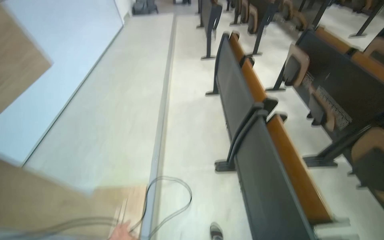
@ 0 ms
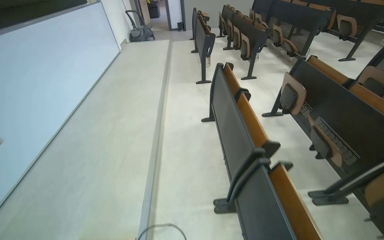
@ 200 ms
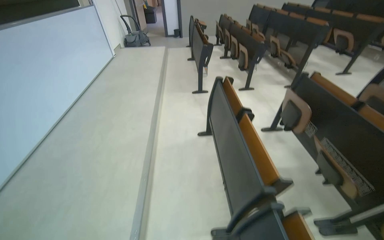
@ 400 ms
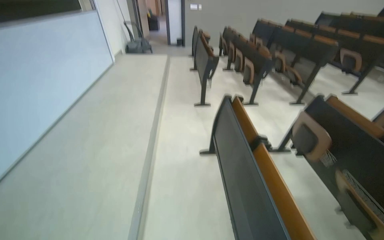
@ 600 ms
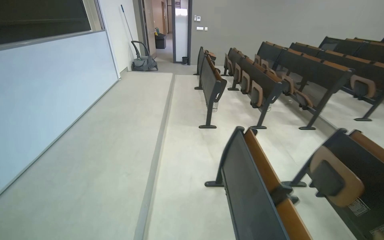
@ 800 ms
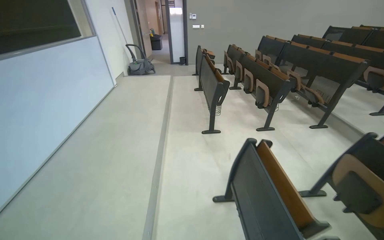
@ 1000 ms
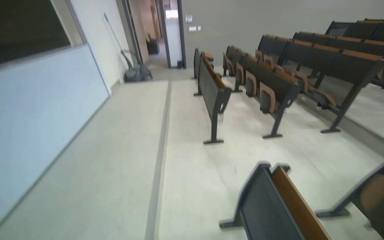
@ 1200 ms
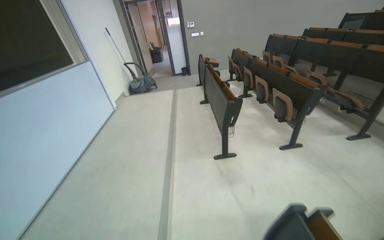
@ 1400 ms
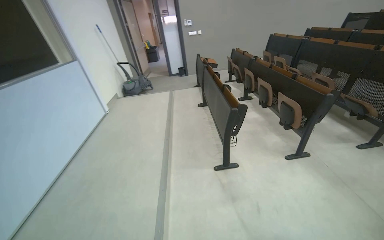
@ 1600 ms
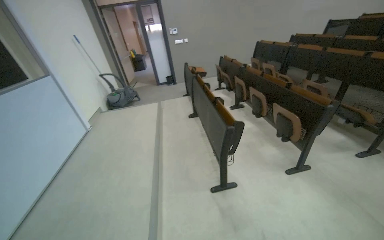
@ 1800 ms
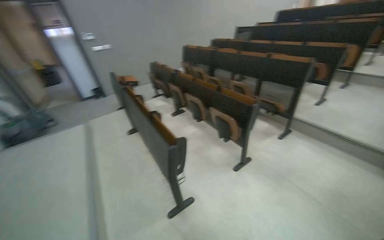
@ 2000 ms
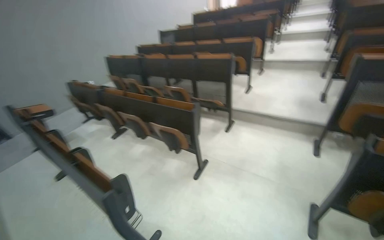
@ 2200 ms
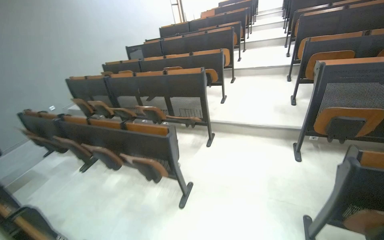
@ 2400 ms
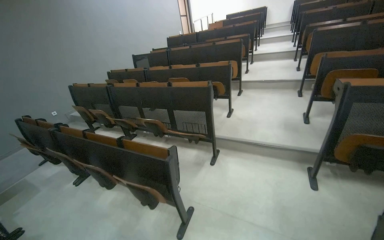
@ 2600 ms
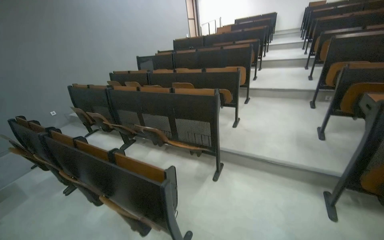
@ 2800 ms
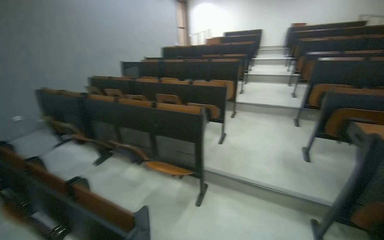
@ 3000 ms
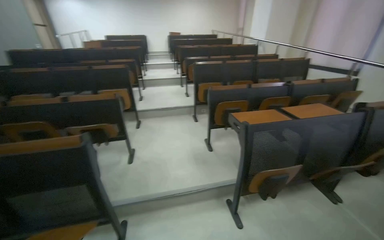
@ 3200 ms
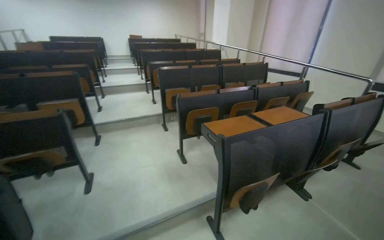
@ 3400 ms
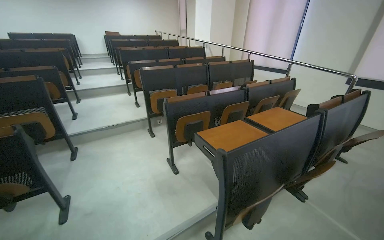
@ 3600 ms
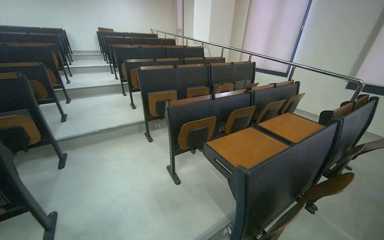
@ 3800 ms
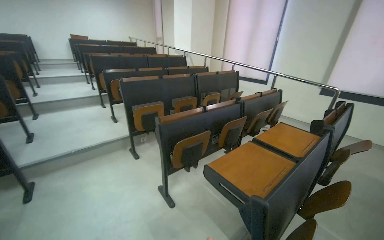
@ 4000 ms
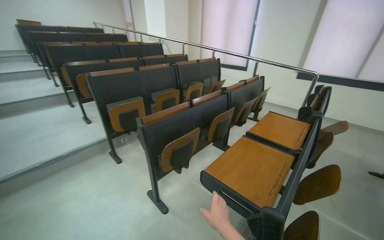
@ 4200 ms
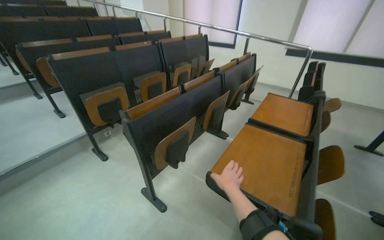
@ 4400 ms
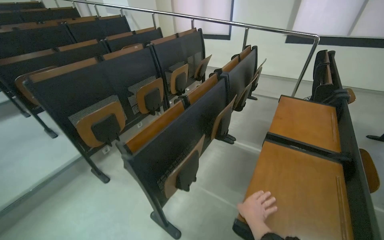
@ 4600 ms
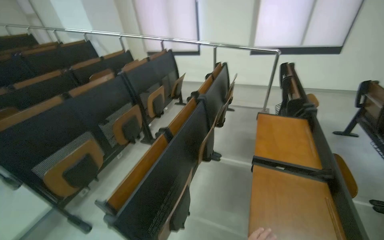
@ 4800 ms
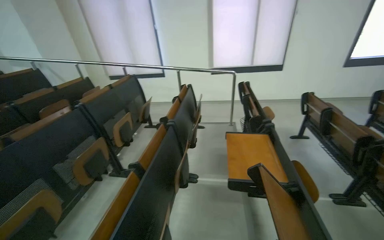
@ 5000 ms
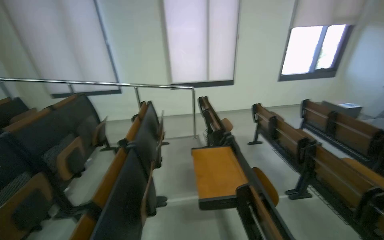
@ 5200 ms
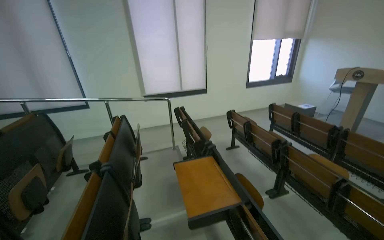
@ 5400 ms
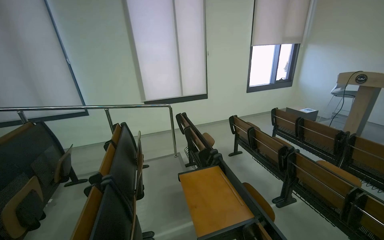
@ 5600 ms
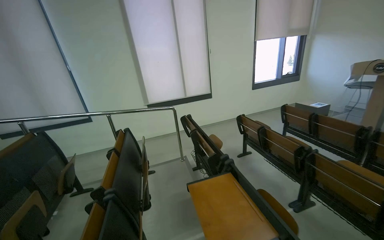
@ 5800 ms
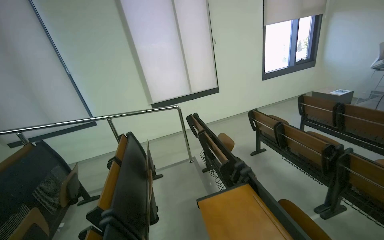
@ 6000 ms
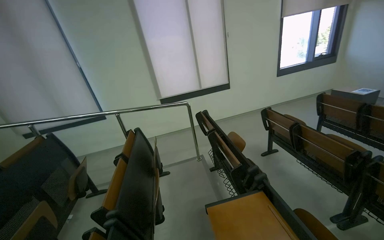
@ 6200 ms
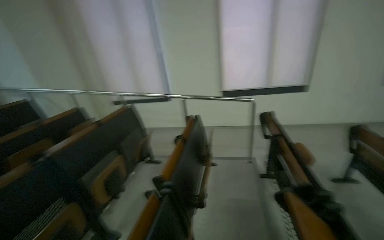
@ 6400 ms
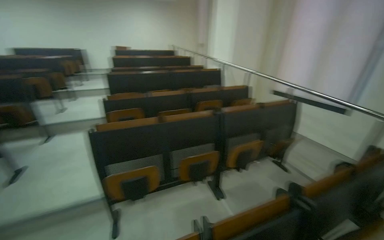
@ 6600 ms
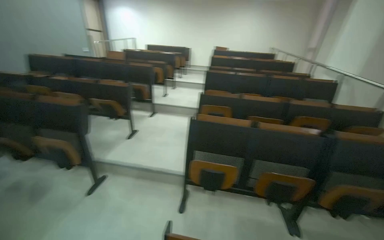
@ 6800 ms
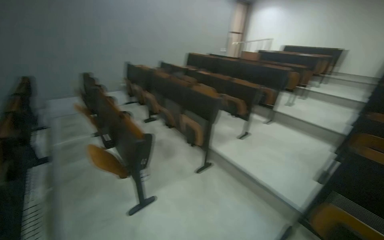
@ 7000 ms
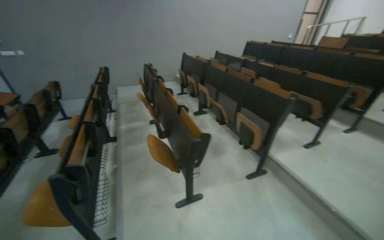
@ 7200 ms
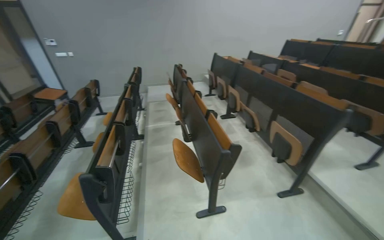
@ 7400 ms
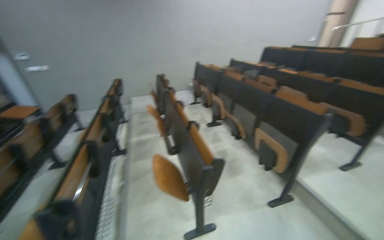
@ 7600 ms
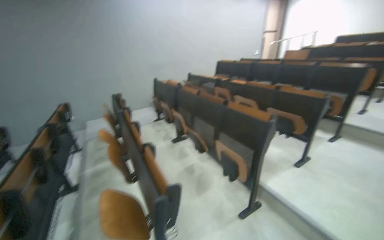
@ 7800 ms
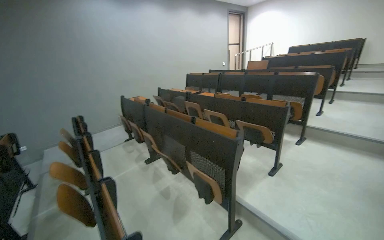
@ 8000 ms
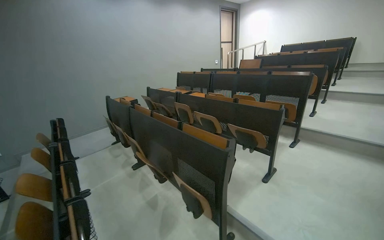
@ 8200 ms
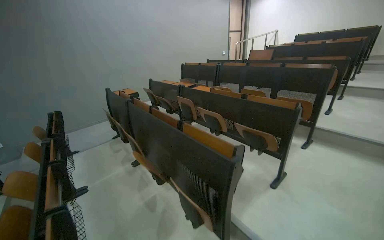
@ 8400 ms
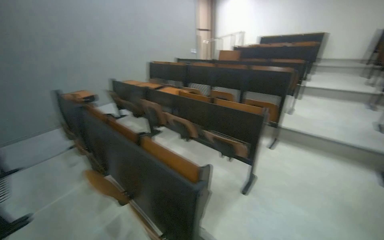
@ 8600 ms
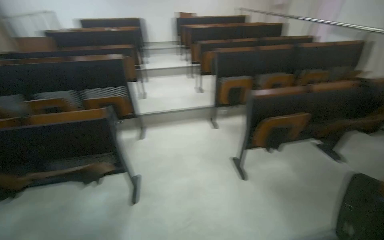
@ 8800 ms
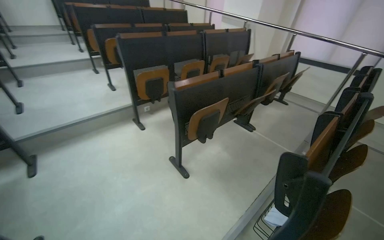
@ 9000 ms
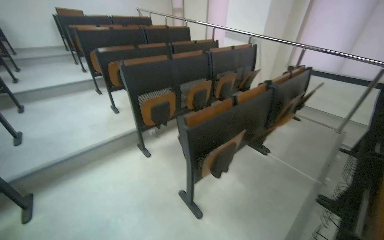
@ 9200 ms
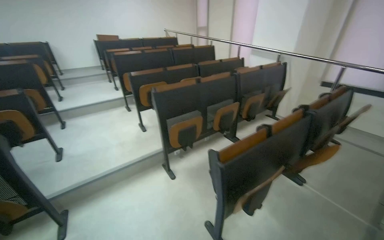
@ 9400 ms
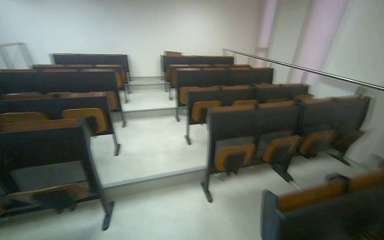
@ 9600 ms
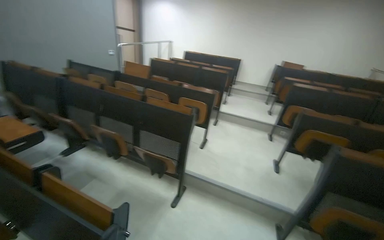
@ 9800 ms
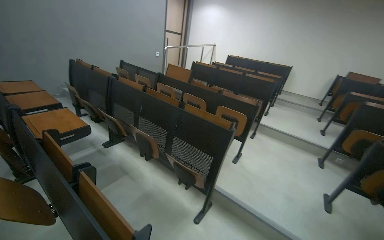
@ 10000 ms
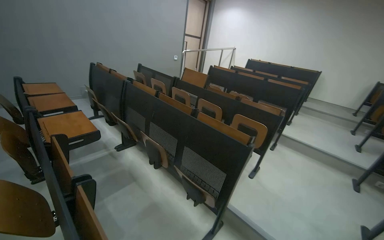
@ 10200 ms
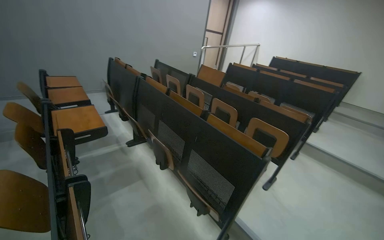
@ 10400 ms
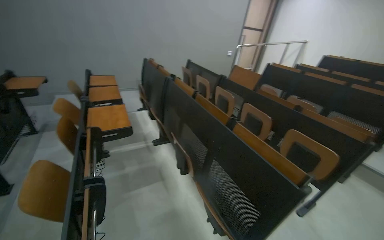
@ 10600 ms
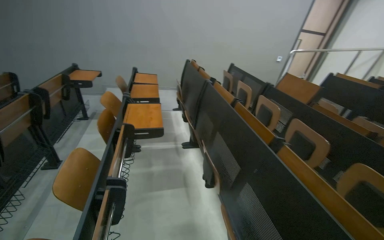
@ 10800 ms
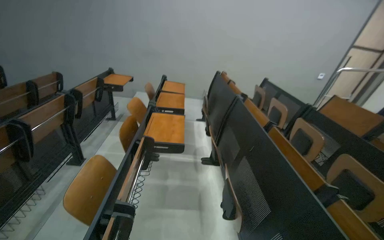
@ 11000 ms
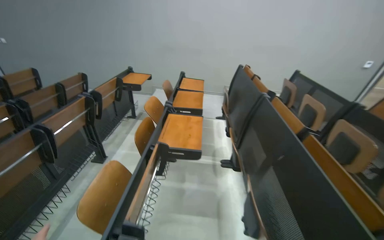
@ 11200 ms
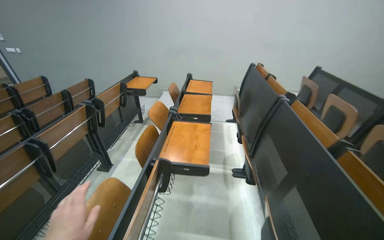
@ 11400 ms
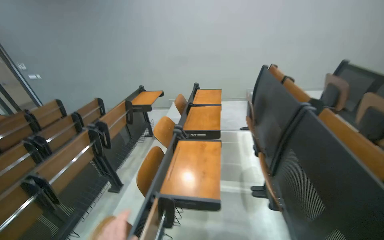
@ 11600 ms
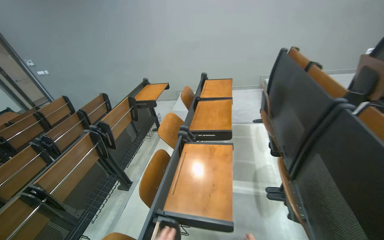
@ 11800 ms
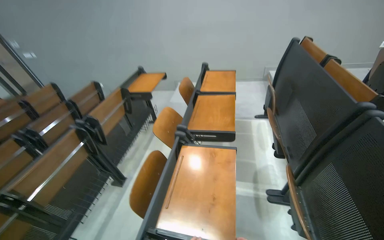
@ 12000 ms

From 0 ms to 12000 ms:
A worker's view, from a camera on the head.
Job: organizing items.
The whole recording: Preparing lecture hall. The worker turns on lights, adjusts desks, and opens and closes a window in the lecture hall.
From 0 ms to 1600 ms: The camera is carried approximately 1.5 m. The view tips upward by about 15 degrees.
From 1600 ms to 3000 ms: The camera travels roughly 1.5 m. The wearer's head swings about 60 degrees to the right. The camera pitches upward, by about 15 degrees.
From 3000 ms to 4400 ms: The head travels approximately 1.5 m. The head turns to the right by about 80 degrees.
From 4400 ms to 6000 ms: The wearer moves approximately 90 cm. The wearer looks approximately 55 degrees further to the right. The wearer looks approximately 15 degrees further upward.
From 6000 ms to 7600 ms: The camera travels roughly 1 m. The head rotates about 180 degrees to the left.
From 7600 ms to 9000 ms: The head travels roughly 1.5 m. The head rotates approximately 115 degrees to the right.
From 9000 ms to 10400 ms: The wearer moves roughly 1 m. The wearer's head swings approximately 90 degrees to the left. The camera pitches upward, by about 15 degrees.
From 10400 ms to 12000 ms: The camera is carried roughly 1 m. The head turns to the left by about 55 degrees.

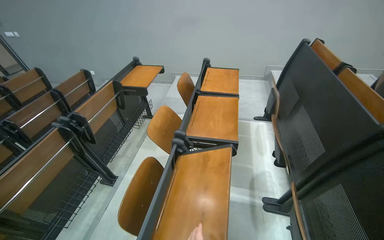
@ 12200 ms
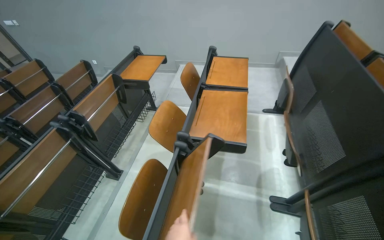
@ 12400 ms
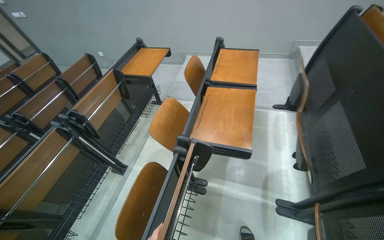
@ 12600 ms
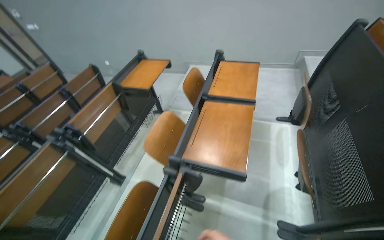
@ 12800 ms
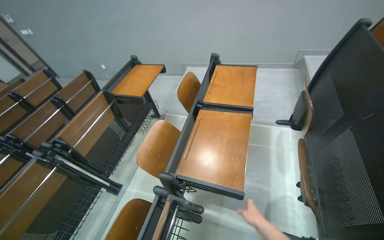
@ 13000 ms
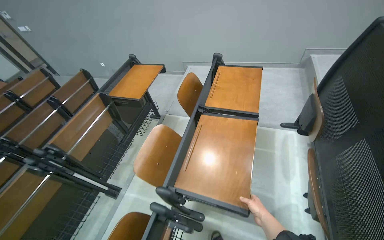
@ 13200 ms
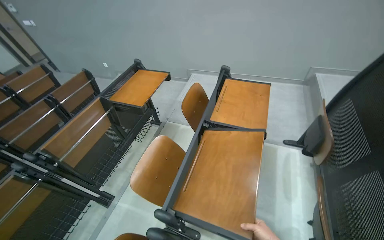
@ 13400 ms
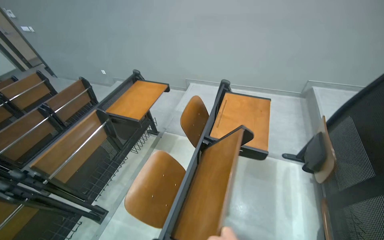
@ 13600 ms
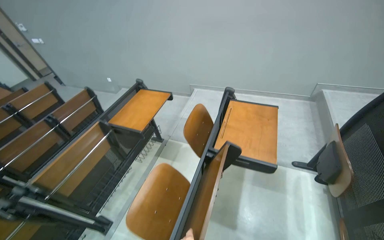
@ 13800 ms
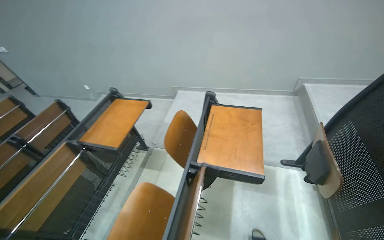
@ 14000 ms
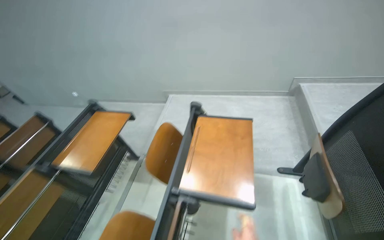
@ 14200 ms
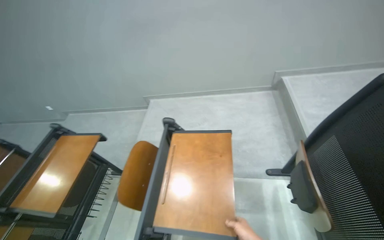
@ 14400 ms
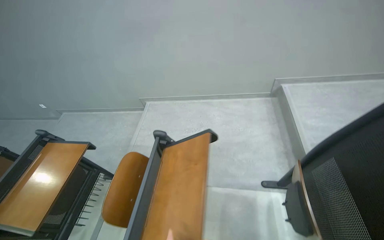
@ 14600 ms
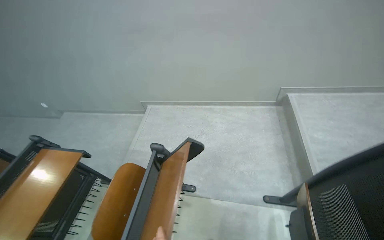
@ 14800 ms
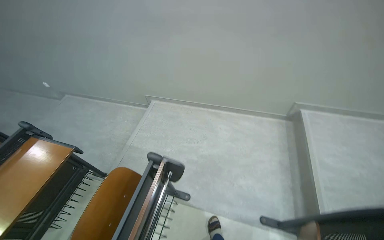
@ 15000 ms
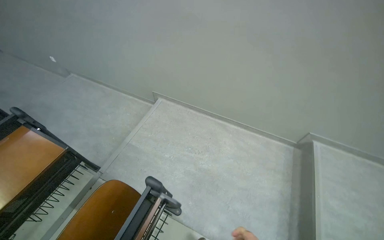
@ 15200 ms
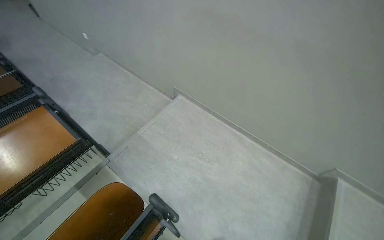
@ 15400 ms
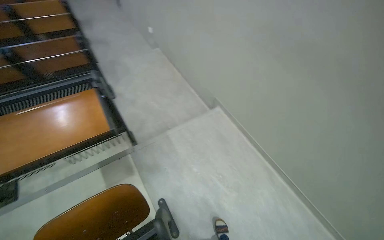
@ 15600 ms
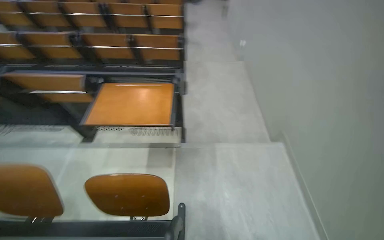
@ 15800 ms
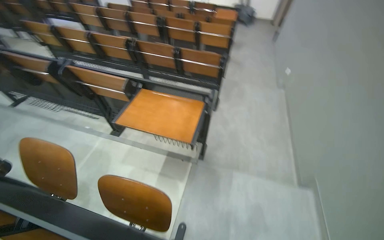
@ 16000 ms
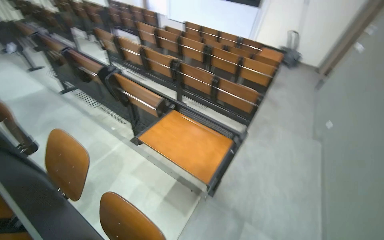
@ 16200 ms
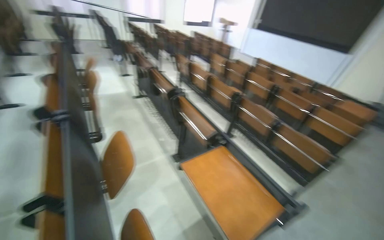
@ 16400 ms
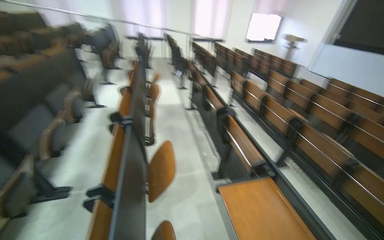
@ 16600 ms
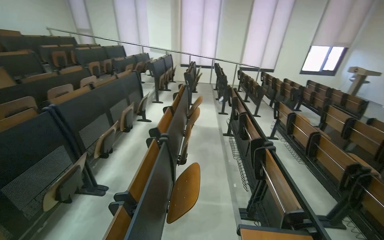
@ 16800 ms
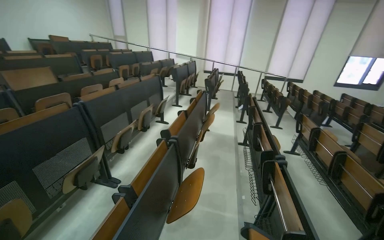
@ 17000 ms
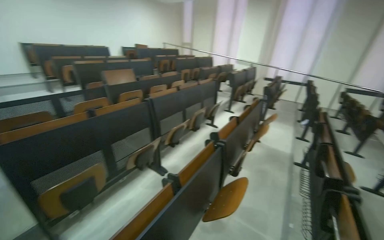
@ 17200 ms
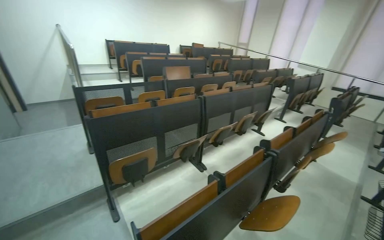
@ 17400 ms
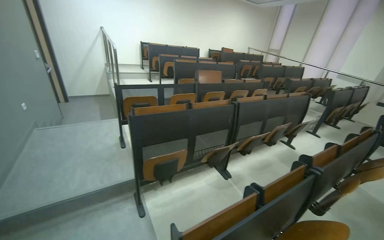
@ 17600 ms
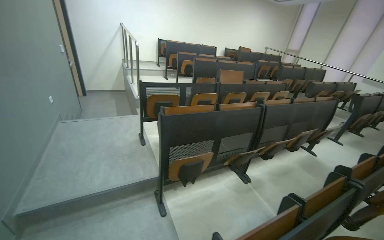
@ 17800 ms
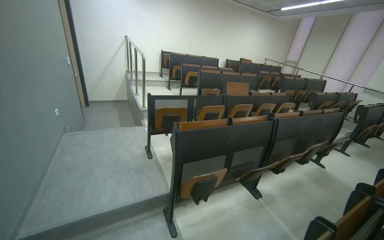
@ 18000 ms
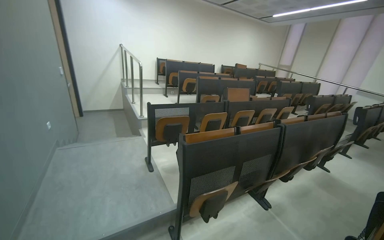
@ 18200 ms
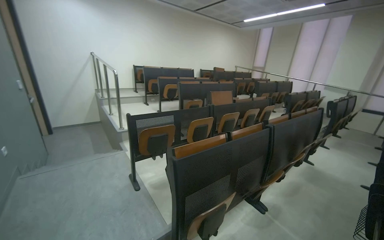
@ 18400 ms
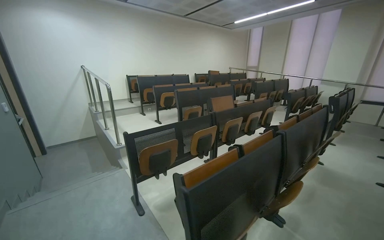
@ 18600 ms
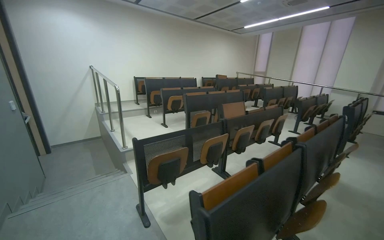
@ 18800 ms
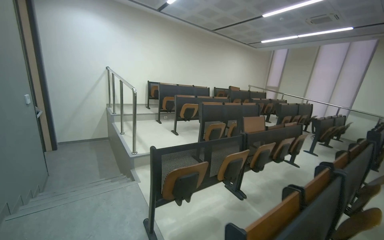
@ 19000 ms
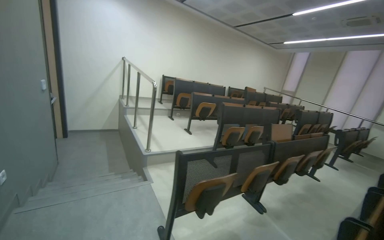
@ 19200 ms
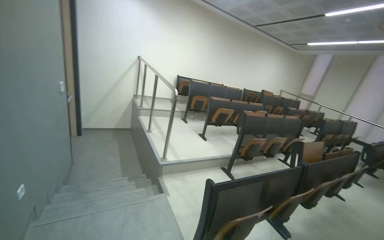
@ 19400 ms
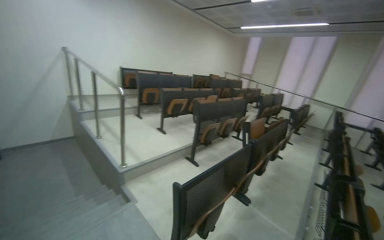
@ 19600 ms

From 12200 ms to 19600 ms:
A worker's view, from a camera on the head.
Job: organizing items.
The whole recording: Preparing lecture hall. The worker turns on lights, adjusts desks, and opens and closes a window in the lecture hall.
From 12200 ms to 13600 ms: The head travels approximately 60 cm.
From 13600 ms to 15200 ms: The camera travels approximately 1 m.
From 15200 ms to 16600 ms: The wearer moves about 40 cm. The wearer looks some 140 degrees further to the left. The camera pitches upward, by some 25 degrees.
From 16600 ms to 18200 ms: The wearer moves roughly 70 cm. The wearer's head swings about 75 degrees to the left. The view tilts some 20 degrees upward.
From 18200 ms to 19600 ms: The camera is carried about 1 m. The camera sweeps to the right, by some 15 degrees.
